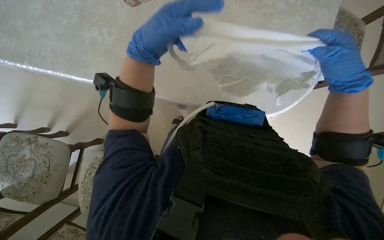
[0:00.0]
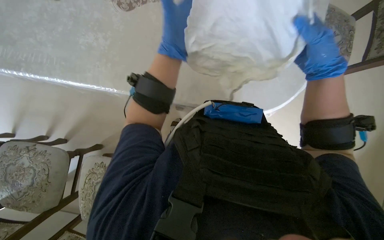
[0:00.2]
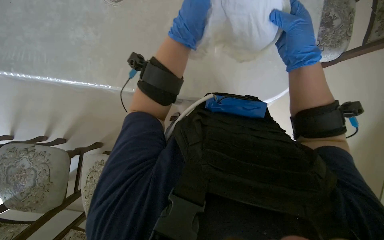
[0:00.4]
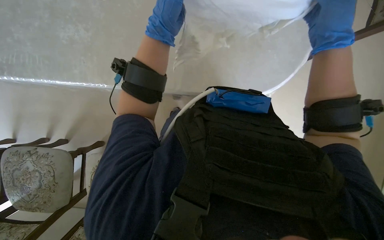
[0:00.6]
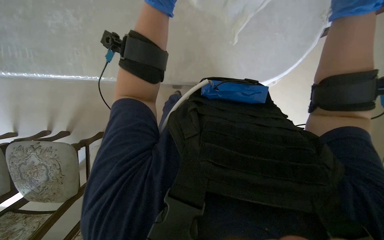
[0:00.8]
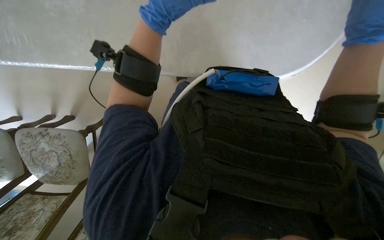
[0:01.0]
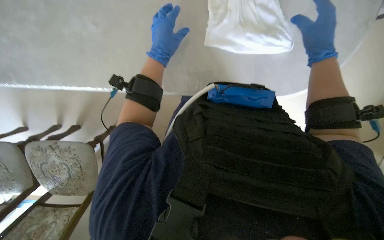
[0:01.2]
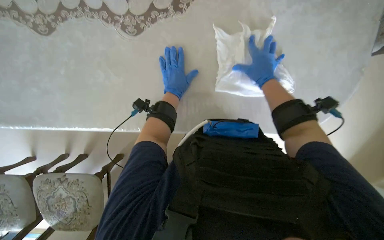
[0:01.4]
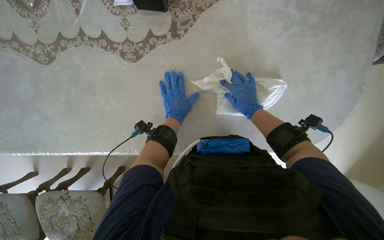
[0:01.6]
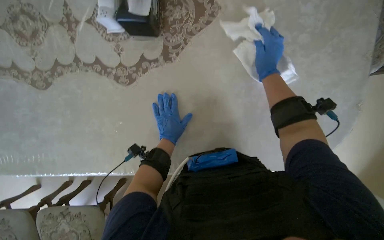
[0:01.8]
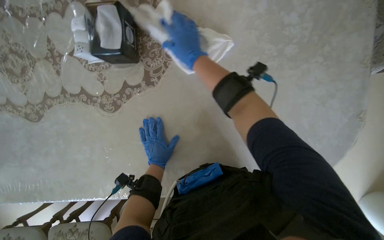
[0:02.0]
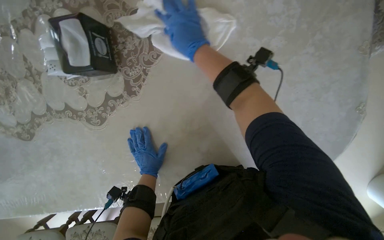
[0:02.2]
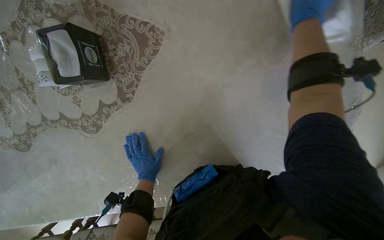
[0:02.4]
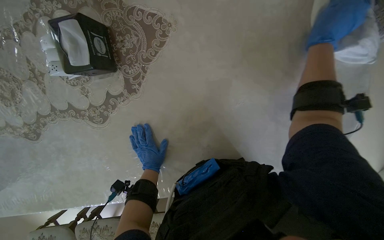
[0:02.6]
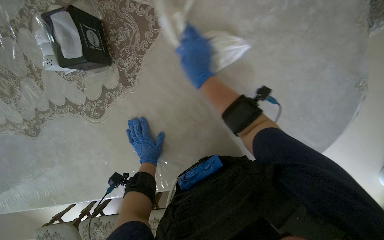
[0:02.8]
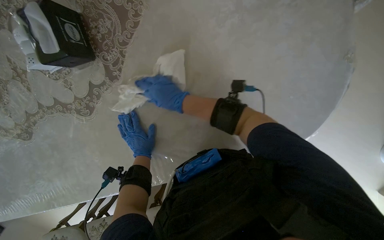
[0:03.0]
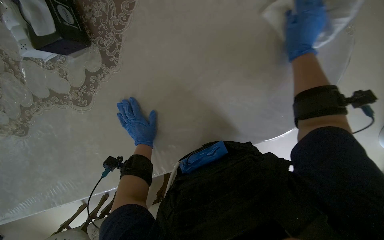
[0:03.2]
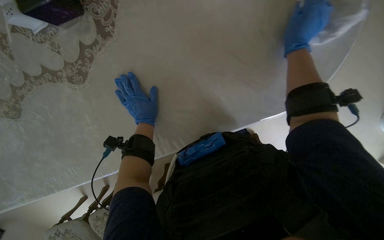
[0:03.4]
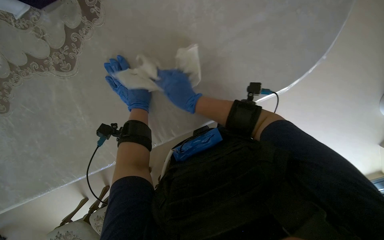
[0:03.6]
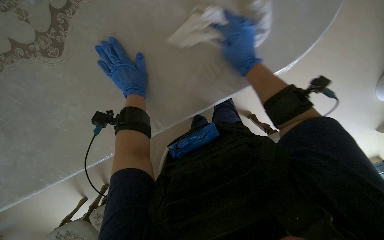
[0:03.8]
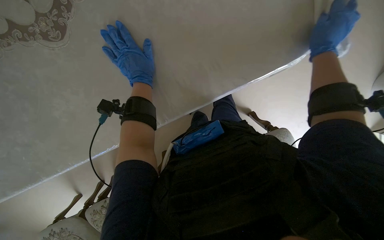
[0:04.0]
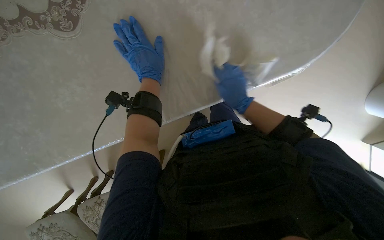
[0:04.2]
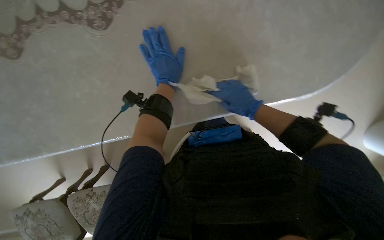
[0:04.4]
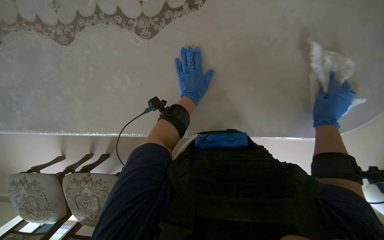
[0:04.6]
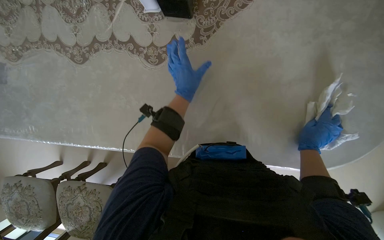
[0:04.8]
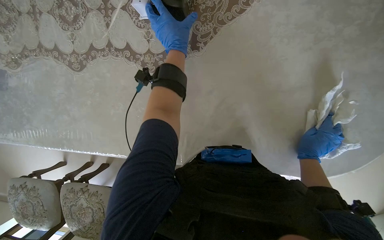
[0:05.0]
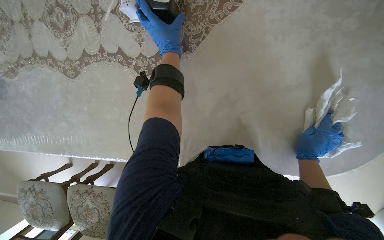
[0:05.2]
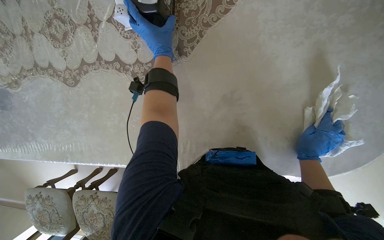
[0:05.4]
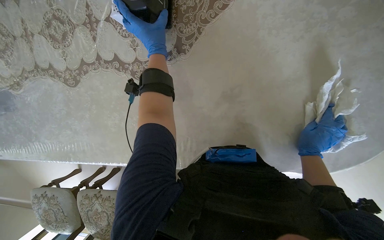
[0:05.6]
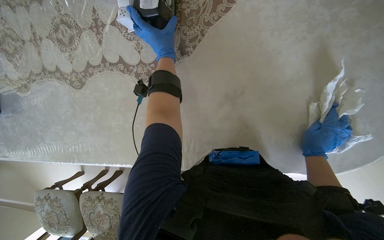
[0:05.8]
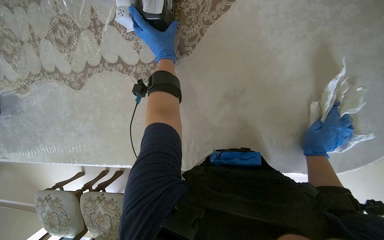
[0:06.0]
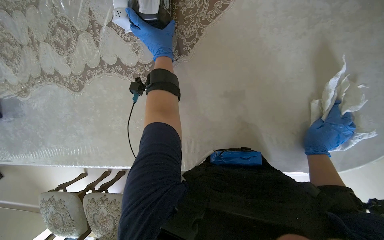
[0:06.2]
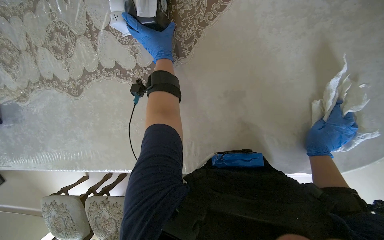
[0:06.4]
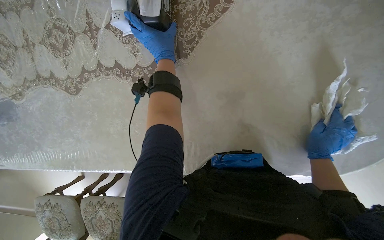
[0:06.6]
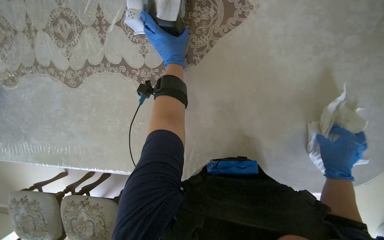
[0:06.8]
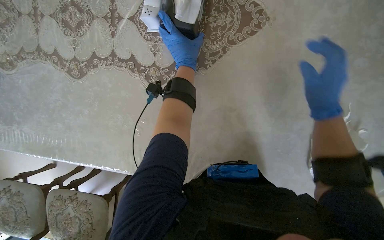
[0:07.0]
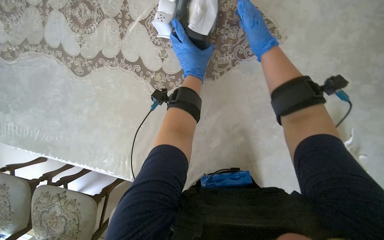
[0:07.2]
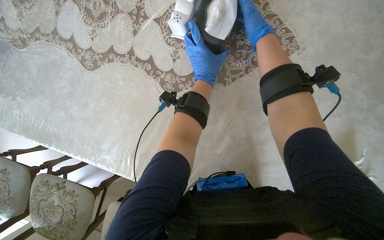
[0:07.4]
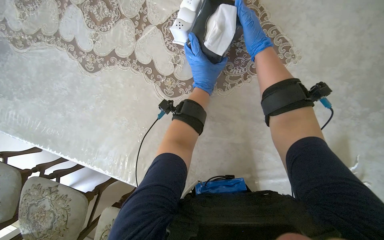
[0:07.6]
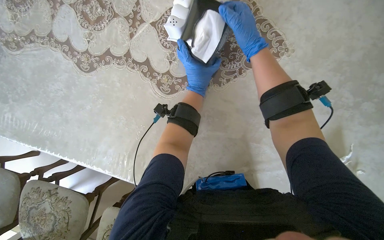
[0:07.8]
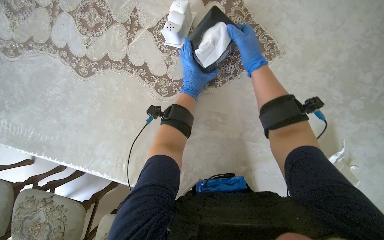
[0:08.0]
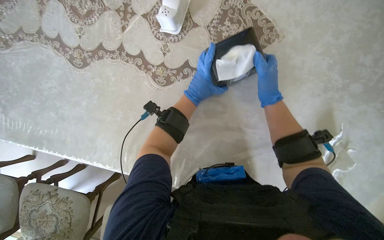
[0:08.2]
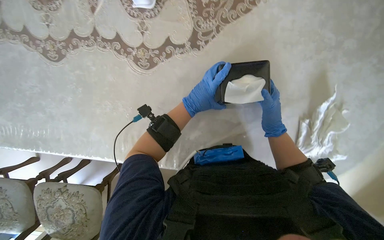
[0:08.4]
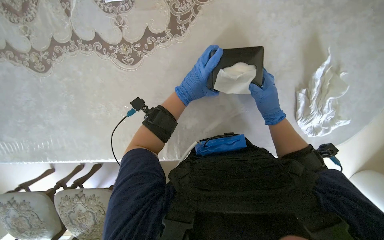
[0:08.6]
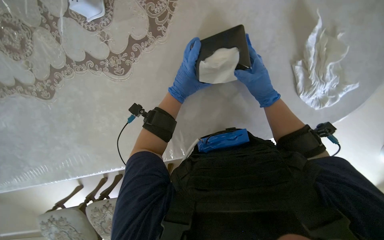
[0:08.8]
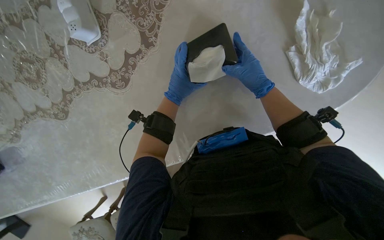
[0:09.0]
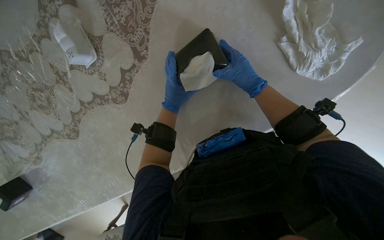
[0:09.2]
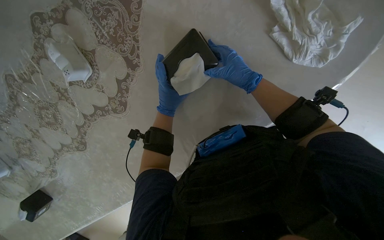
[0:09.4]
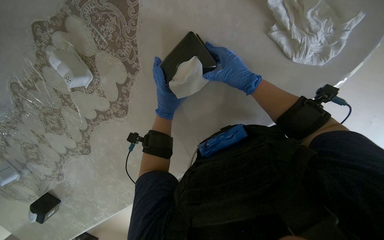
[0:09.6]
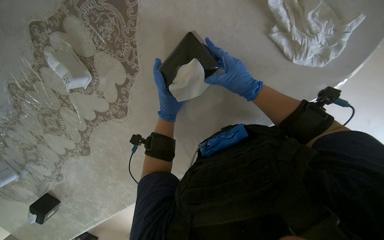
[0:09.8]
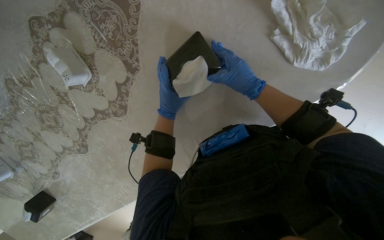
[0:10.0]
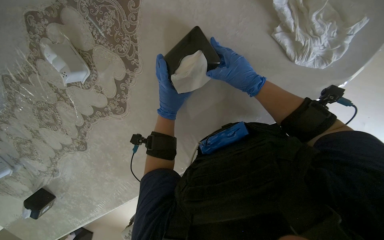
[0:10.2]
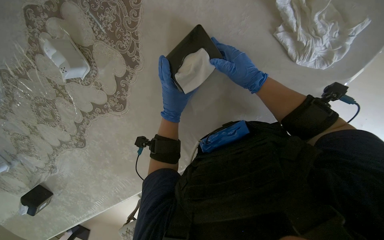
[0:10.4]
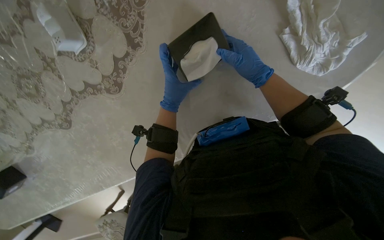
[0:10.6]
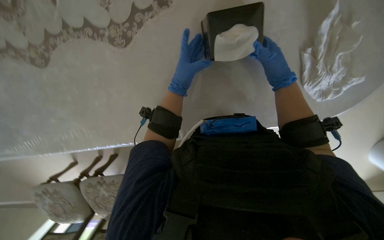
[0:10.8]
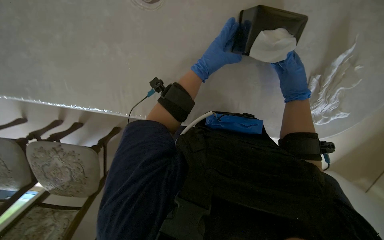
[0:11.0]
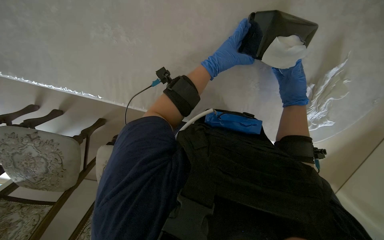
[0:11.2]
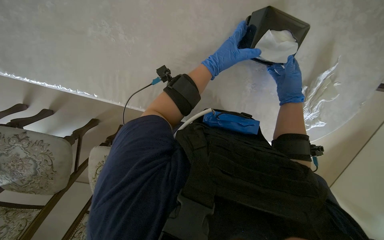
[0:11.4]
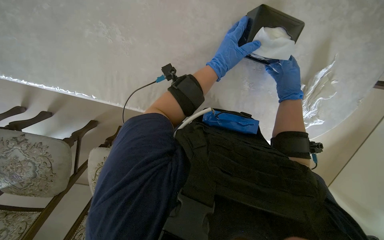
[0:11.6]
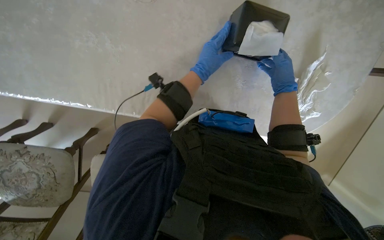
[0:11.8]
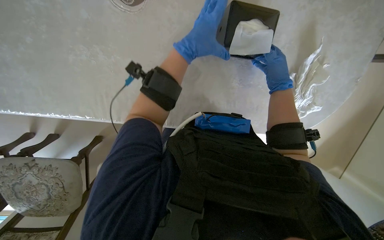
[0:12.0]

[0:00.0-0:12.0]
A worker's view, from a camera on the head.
Job: wiping surfaces.
The whole recording: Wiping table and items. The worker wipes the table surface and items on it with a white cloth.
0:00.0 to 0:01.6: The left hand moves farther from the camera, roughly 20 cm.
0:01.6 to 0:03.0: The right hand goes left and right, approximately 25 cm each way, reversing 2 times.
0:03.0 to 0:04.4: The right hand moves left and right over some 35 cm, changing direction 3 times.
0:04.4 to 0:06.0: The left hand moves up the picture, approximately 30 cm. The right hand is displaced to the right by about 15 cm.
0:06.0 to 0:07.6: The right hand is displaced up the picture and to the left by some 60 cm.
0:07.6 to 0:09.0: The scene turns some 40 degrees counterclockwise in the picture.
0:10.4 to 0:12.0: The camera sweeps to the right, by roughly 35 degrees. The scene turns some 35 degrees clockwise in the picture.

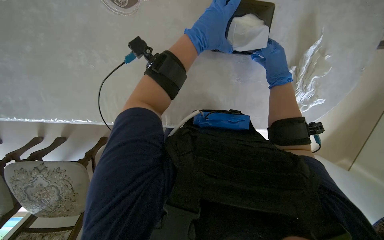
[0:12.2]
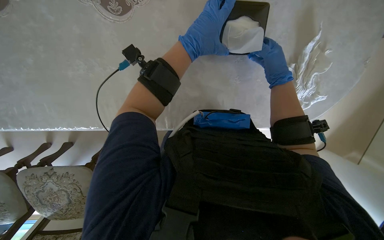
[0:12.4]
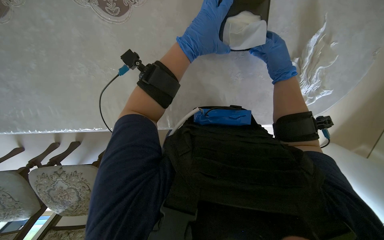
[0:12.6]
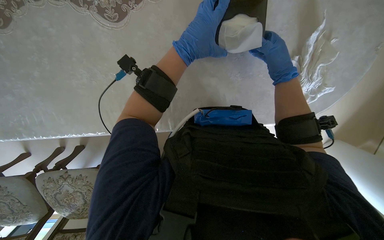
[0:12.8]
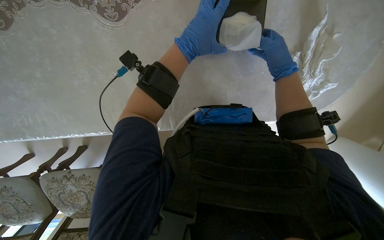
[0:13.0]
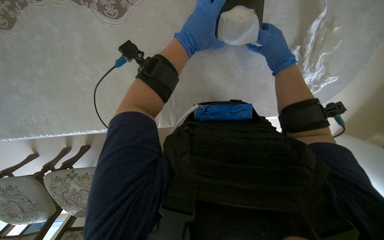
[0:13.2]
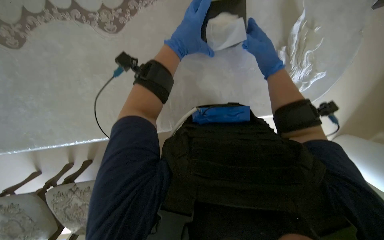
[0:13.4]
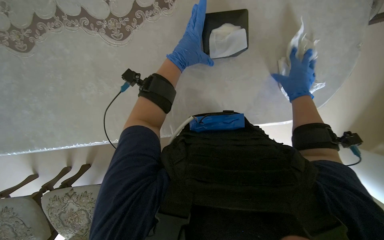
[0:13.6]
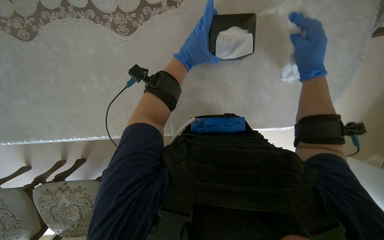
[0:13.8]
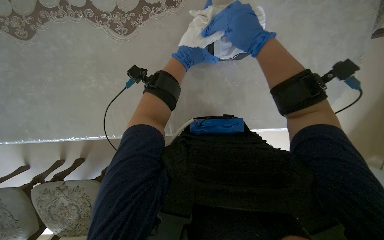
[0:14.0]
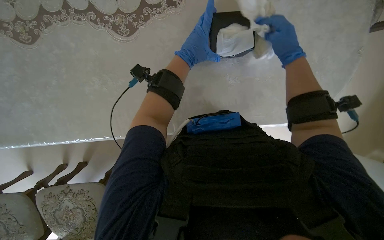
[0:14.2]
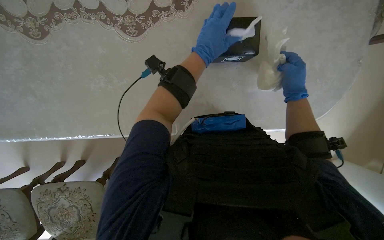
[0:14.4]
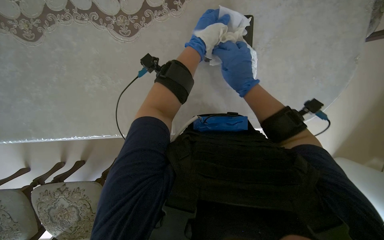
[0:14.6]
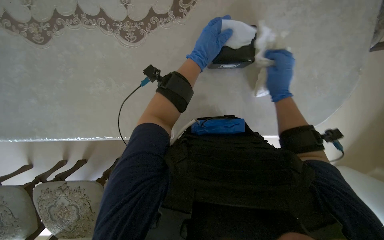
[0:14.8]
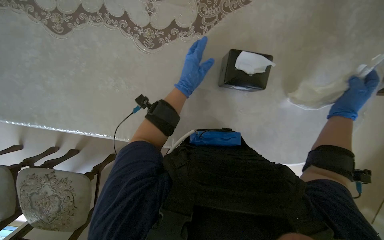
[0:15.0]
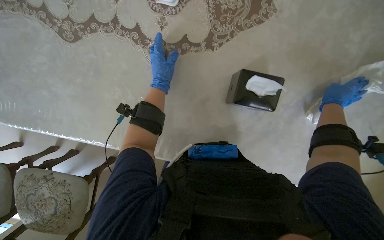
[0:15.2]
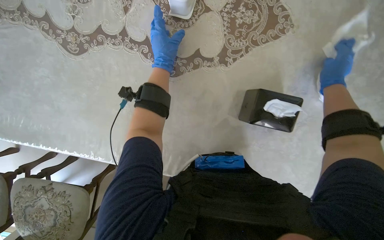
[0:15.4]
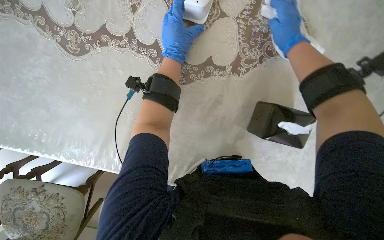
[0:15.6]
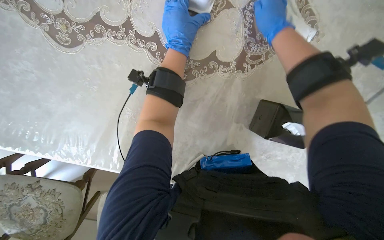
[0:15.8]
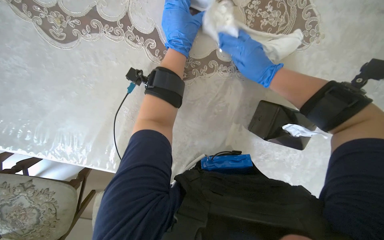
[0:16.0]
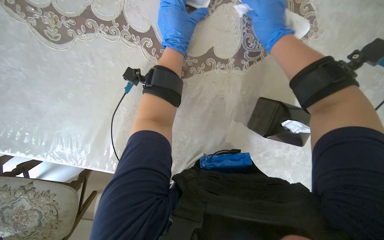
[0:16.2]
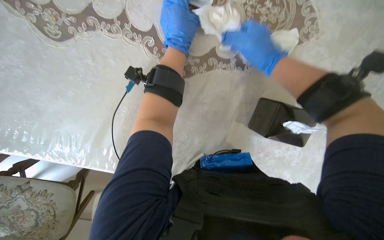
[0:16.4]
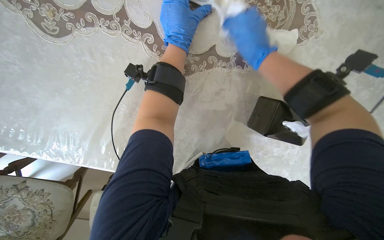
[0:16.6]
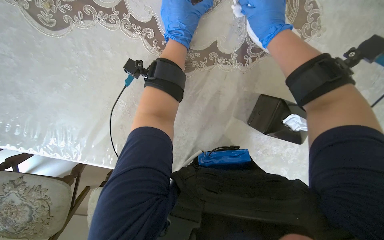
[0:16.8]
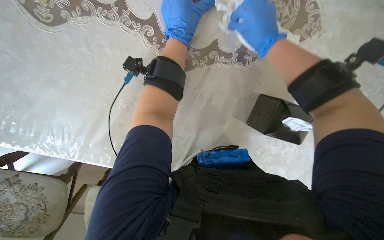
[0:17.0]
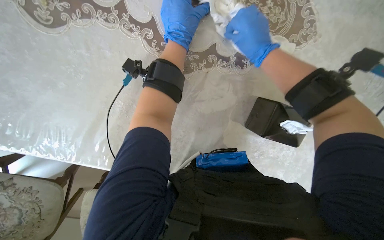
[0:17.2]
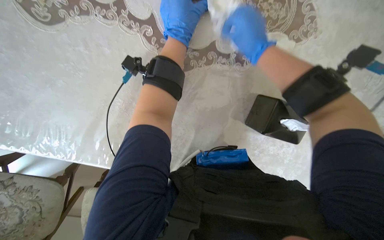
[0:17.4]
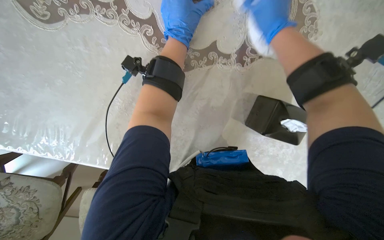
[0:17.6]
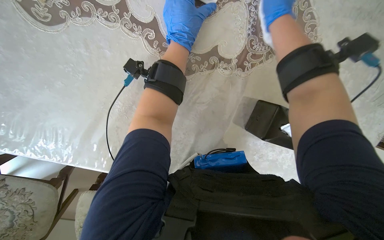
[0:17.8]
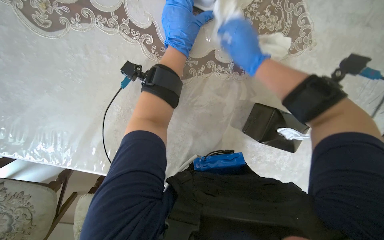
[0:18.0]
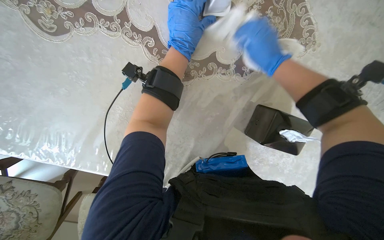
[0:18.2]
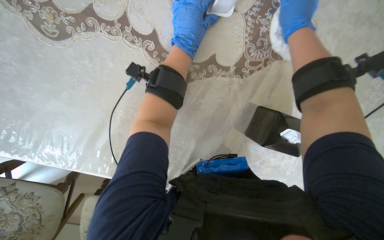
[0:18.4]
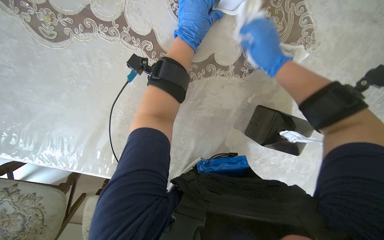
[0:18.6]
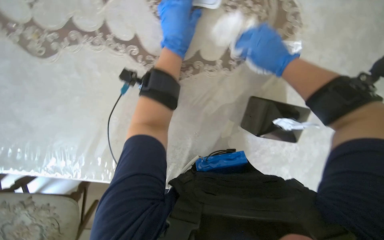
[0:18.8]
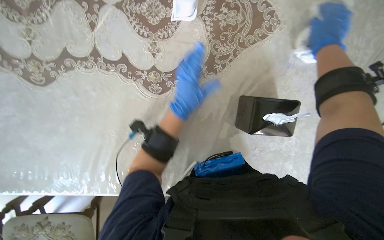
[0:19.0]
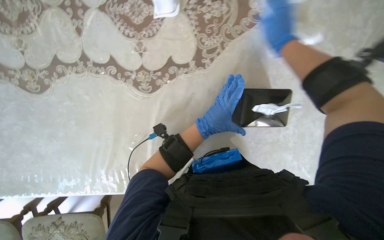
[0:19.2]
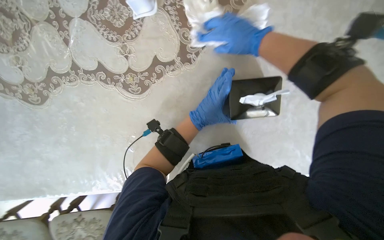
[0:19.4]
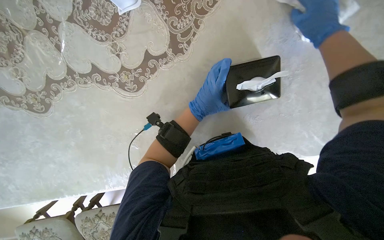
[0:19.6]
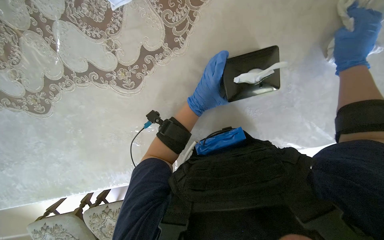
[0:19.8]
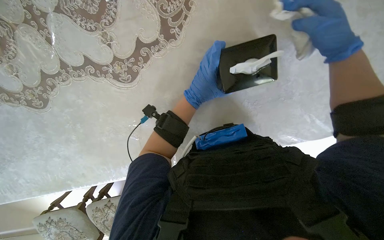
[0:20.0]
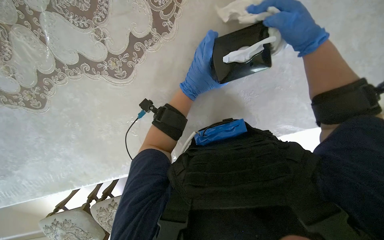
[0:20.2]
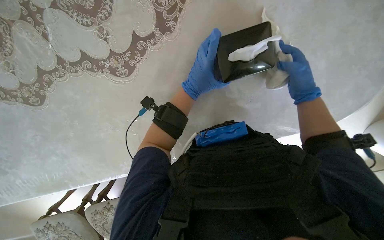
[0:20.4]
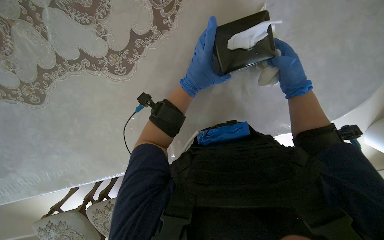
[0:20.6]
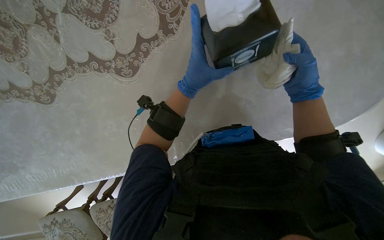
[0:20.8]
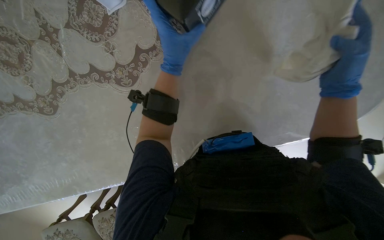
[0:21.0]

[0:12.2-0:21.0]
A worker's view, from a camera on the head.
Job: wiping surfaces.
The whole recording: Wiping table and items. The worker wipes the table surface and items on it with a white cloth.
0:12.2 to 0:13.6: The right hand moves down the picture, roughly 10 cm.
0:13.6 to 0:15.2: The left hand shifts some 15 cm to the left, while the right hand goes left and right, about 30 cm each way, reversing 3 times.
0:15.2 to 0:16.6: The left hand goes roughly 20 cm up the picture. The right hand shifts about 50 cm to the left and up the picture.
0:18.0 to 0:19.6: The view pans to the left by about 20 degrees. The scene rotates counterclockwise by about 30 degrees.
0:19.6 to 0:21.0: The left hand travels nearer to the camera by some 10 cm. The right hand goes some 20 cm down the picture, and goes farther from the camera and returns, some 10 cm each way.
